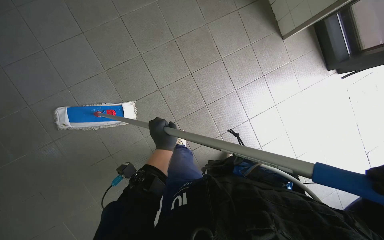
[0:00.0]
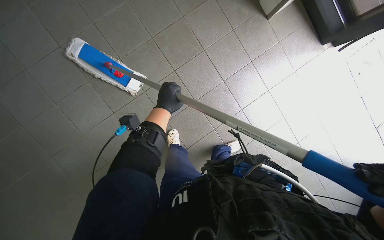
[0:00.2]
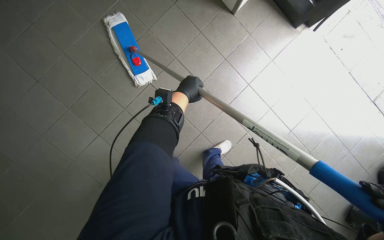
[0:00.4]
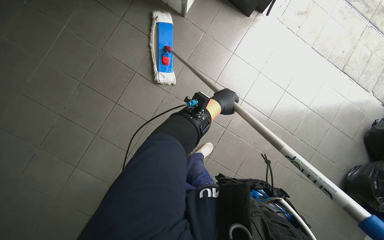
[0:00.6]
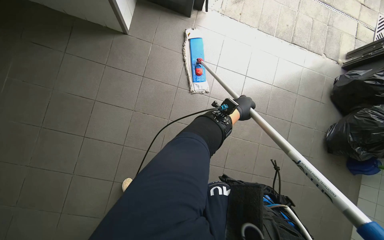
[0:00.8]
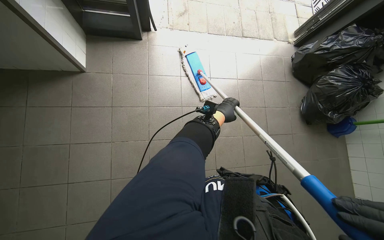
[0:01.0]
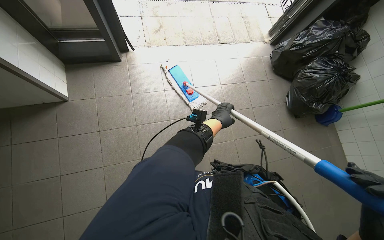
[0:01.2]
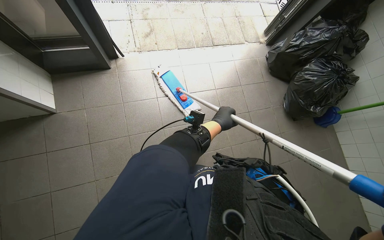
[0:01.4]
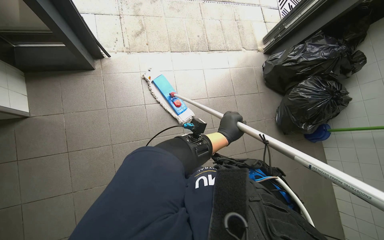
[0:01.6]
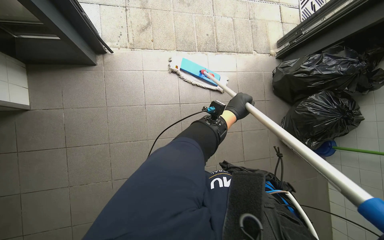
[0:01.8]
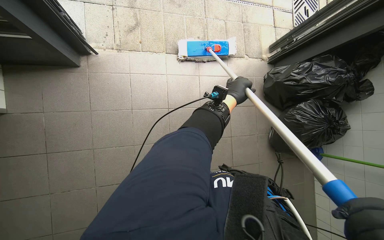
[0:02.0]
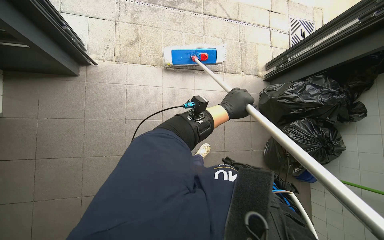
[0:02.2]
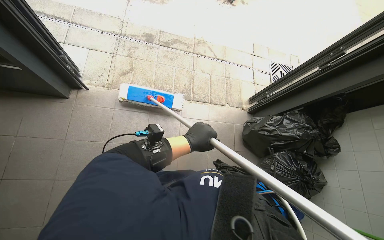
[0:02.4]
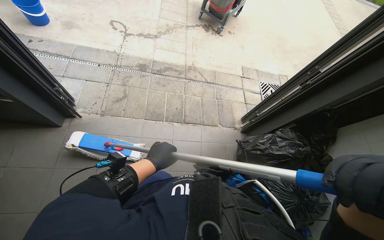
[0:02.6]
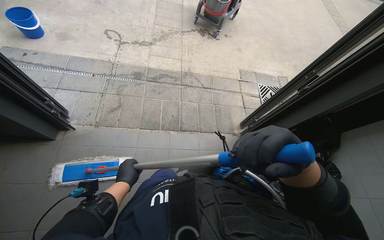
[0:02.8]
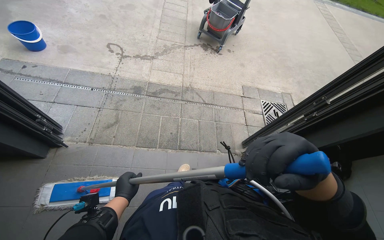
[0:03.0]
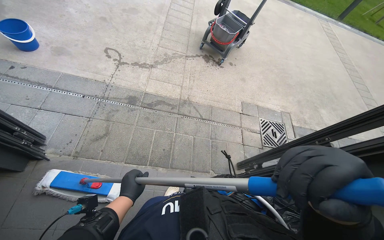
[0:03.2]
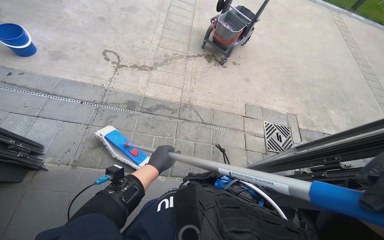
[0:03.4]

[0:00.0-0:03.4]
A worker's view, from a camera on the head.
Job: mopping floor.
The whole recording: Mopping tiled floor. The worker mops the tiled floor with a flat mop.
0:01.6 to 0:03.4: The head travels about 90 cm. The view tilts some 20 degrees upward.

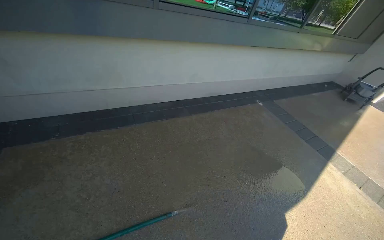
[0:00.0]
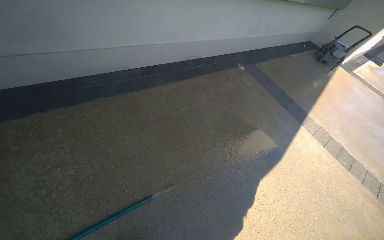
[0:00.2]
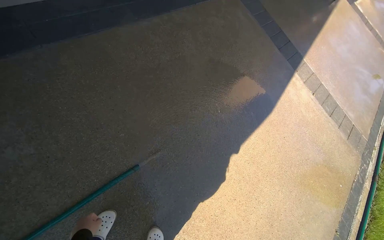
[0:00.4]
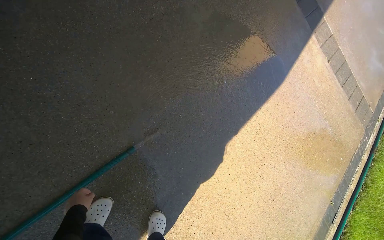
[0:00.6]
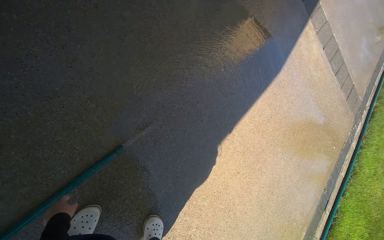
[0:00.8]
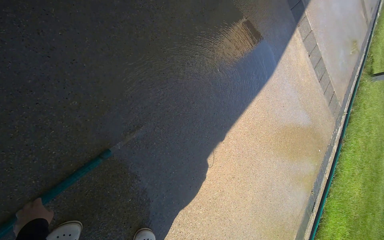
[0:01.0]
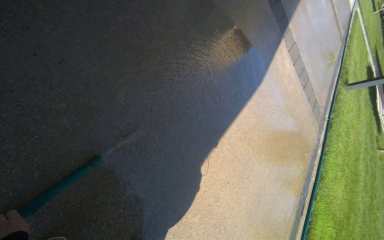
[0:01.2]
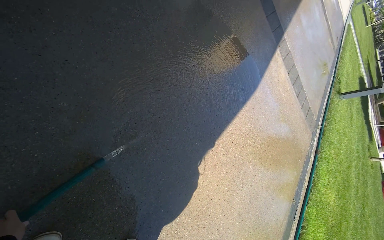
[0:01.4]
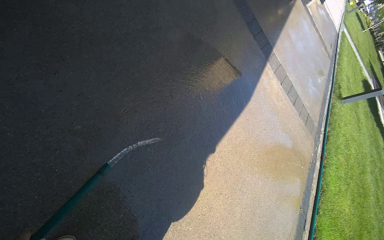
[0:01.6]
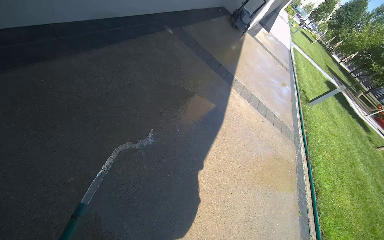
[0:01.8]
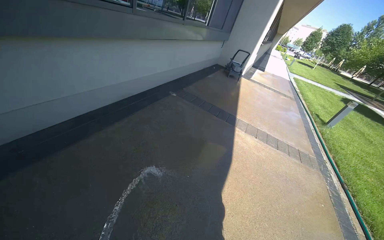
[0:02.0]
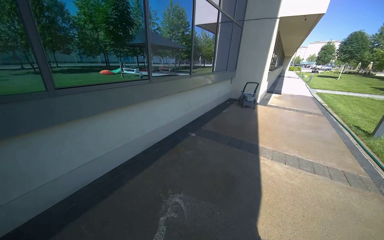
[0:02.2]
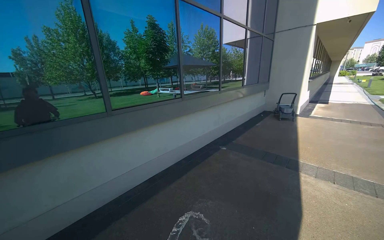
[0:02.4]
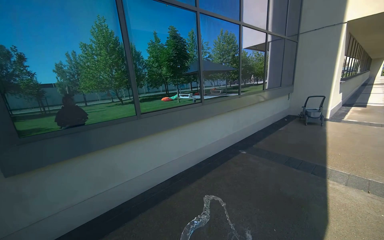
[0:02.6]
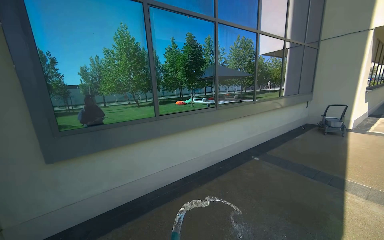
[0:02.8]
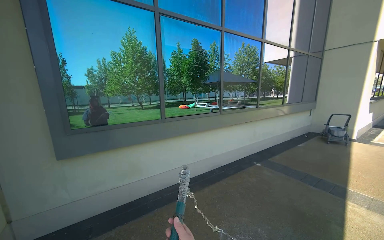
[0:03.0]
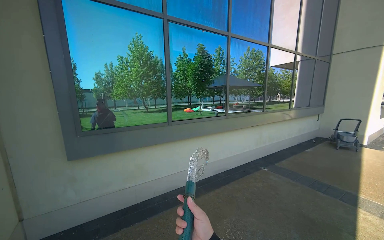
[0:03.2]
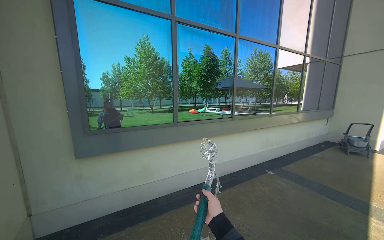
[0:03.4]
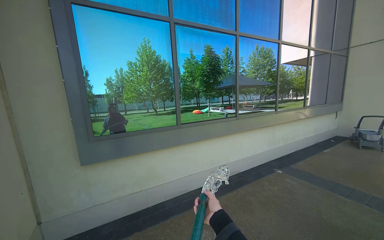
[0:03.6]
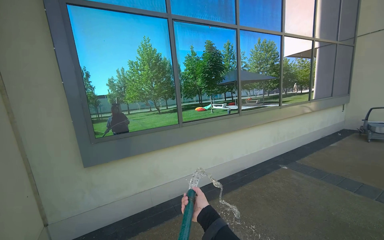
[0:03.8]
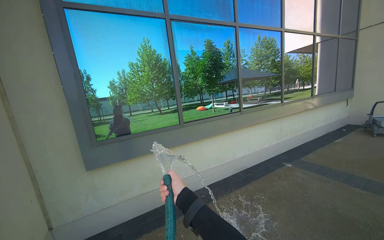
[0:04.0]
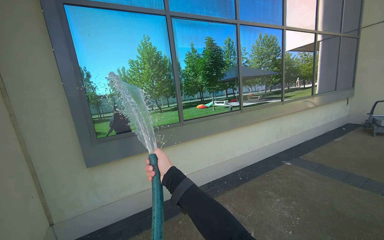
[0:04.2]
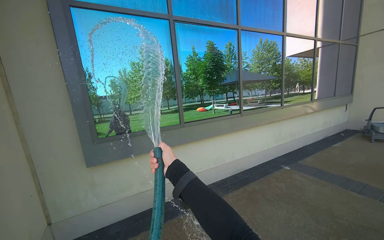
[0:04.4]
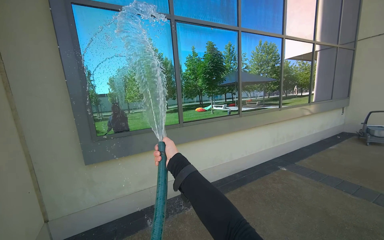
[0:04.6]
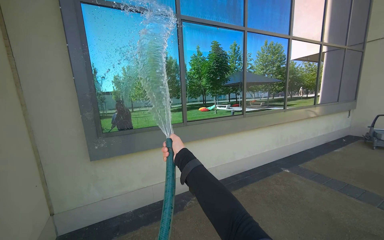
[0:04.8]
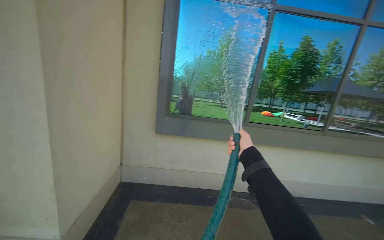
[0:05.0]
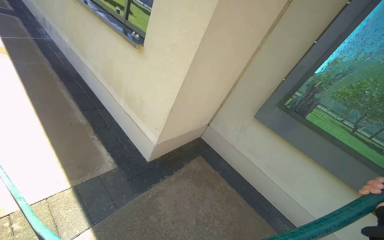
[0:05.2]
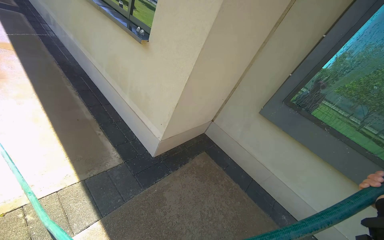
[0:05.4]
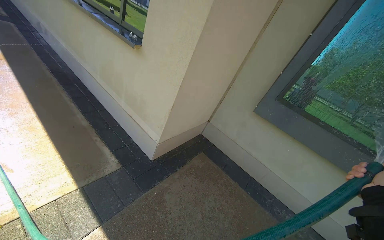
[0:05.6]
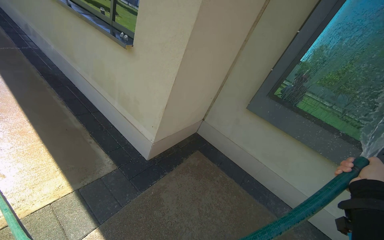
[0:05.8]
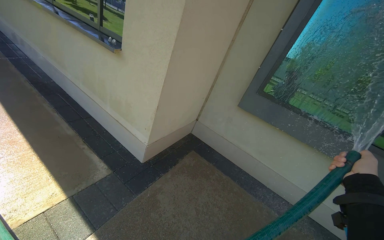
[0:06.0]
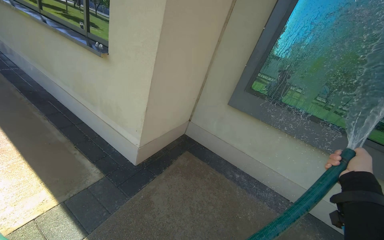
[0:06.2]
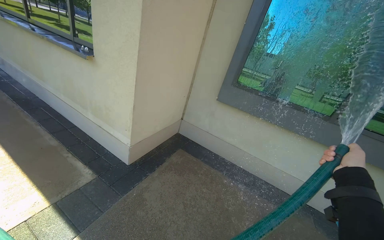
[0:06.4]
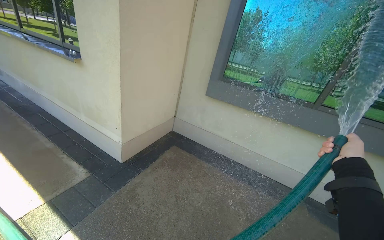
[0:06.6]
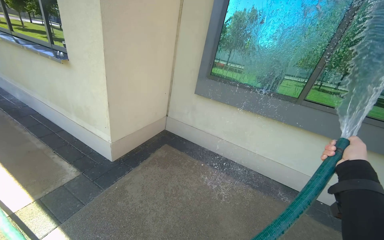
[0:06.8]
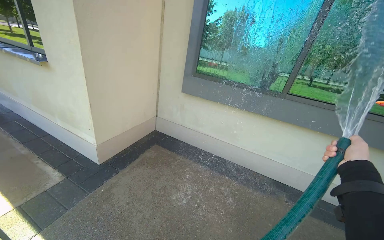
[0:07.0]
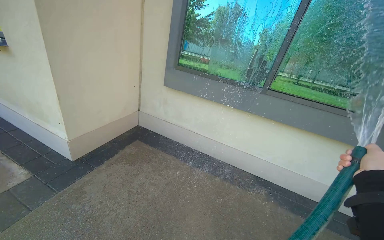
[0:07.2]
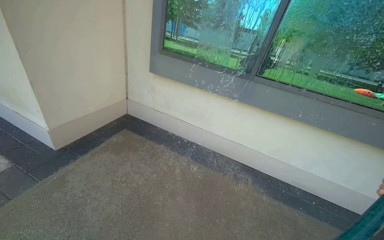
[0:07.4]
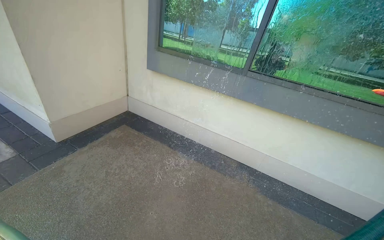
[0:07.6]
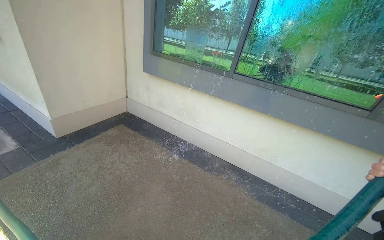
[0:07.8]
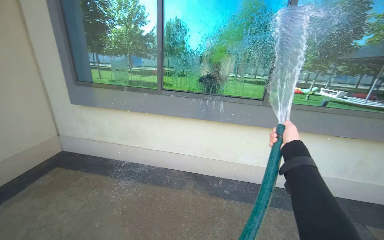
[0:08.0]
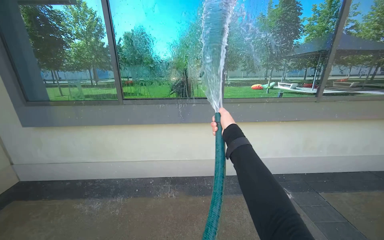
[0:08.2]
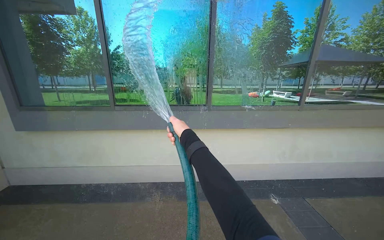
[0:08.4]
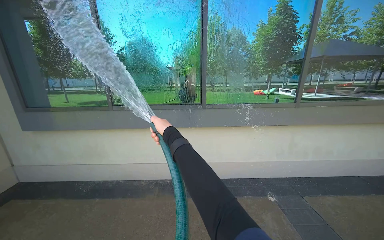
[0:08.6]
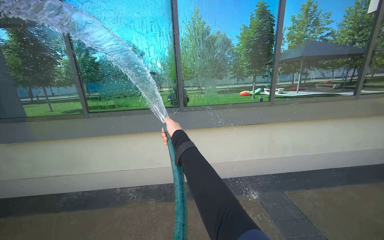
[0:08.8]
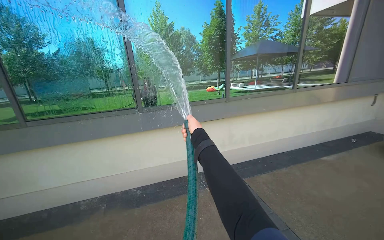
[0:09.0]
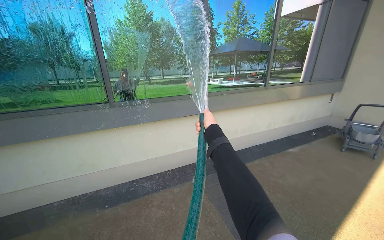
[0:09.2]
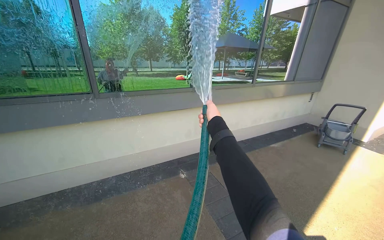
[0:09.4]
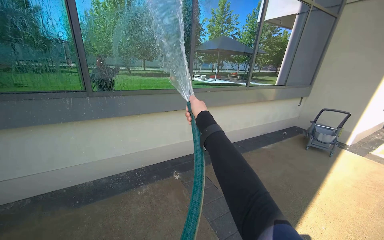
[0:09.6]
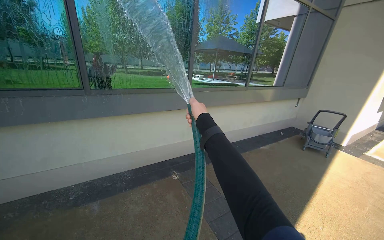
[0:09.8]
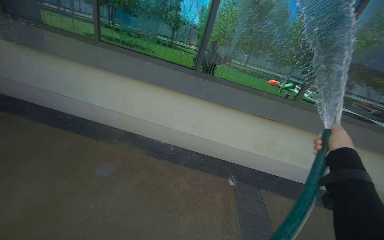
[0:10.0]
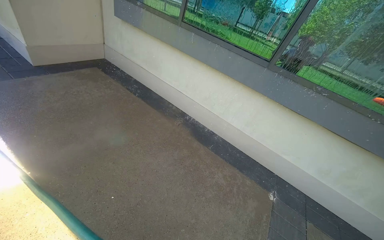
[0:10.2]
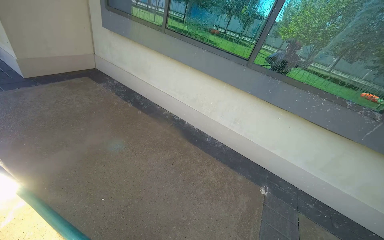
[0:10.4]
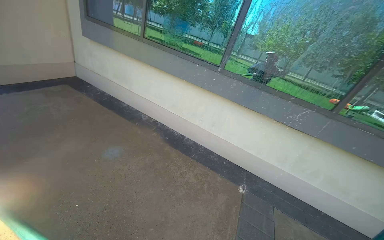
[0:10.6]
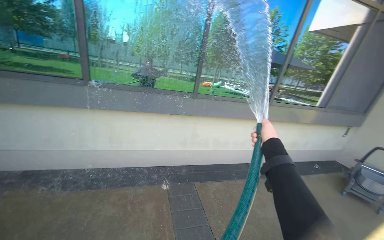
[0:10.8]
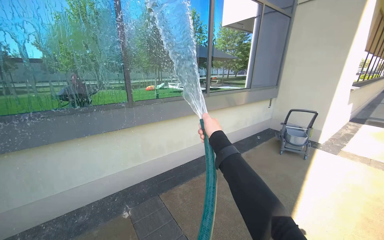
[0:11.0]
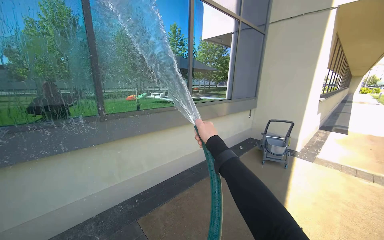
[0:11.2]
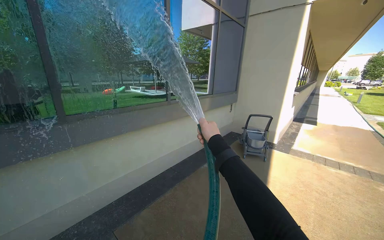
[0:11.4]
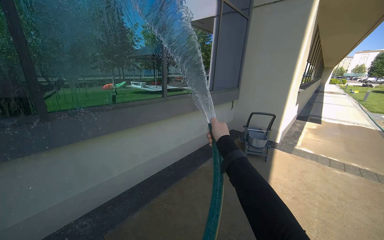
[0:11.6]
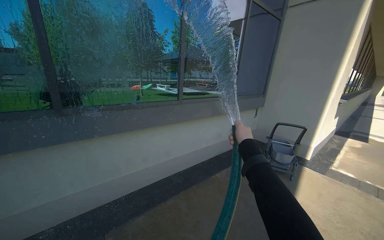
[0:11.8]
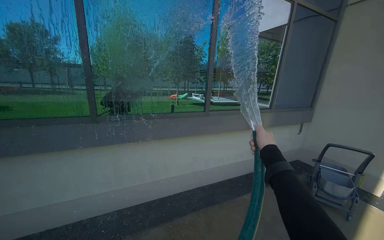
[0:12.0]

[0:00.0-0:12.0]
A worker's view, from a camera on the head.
Job: cleaning windows.
The whole recording: Rinsing building windows. The worker rinses the building windows with a water hose.
0:00.0 to 0:01.6: The camera is carried some 70 cm. The head rotates some 30 degrees to the right. The view tilts roughly 35 degrees downward.
0:01.6 to 0:03.0: The head travels some 1 m. The camera is aimed about 40 degrees further to the left. The wearer looks approximately 55 degrees further upward. The scene rotates counterclockwise by some 30 degrees.
0:06.0 to 0:07.6: The head travels to the right, some 1 m.
0:07.6 to 0:09.0: The head travels about 1 m. The head rotates some 45 degrees to the right. The camera pitches upward, by approximately 15 degrees.
0:10.4 to 0:12.0: The camera travels approximately 1 m. The head rotates approximately 55 degrees to the right.

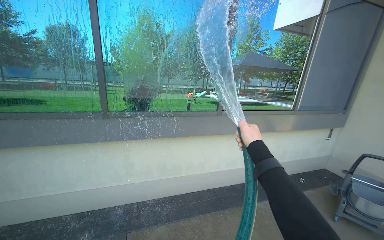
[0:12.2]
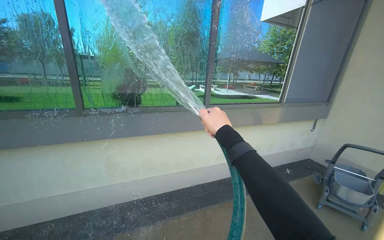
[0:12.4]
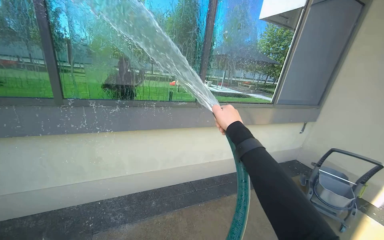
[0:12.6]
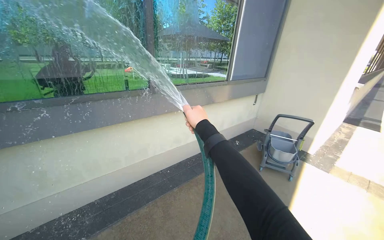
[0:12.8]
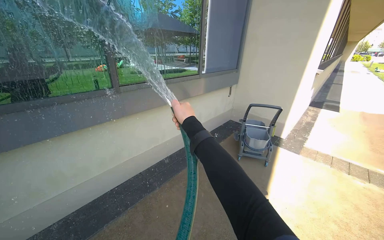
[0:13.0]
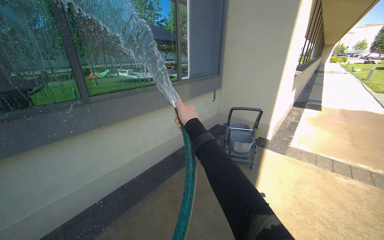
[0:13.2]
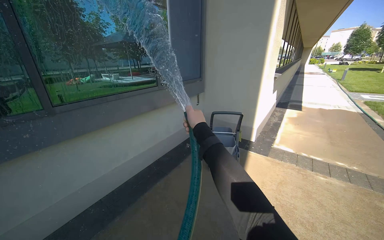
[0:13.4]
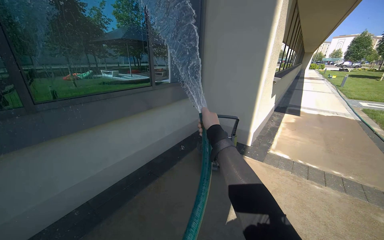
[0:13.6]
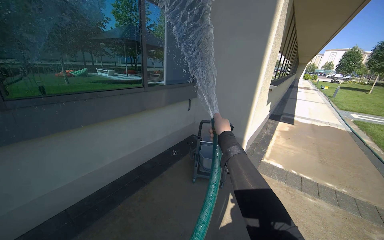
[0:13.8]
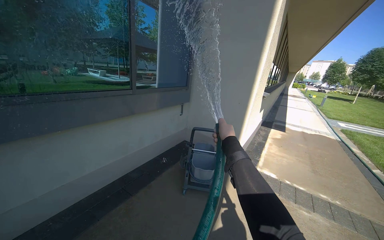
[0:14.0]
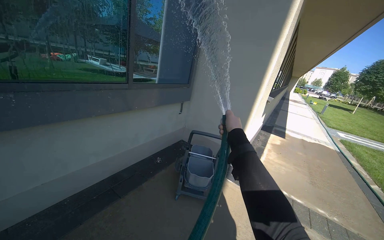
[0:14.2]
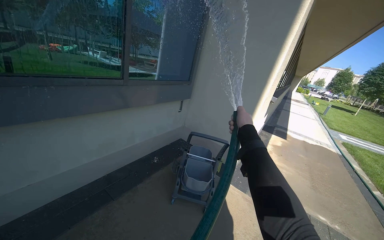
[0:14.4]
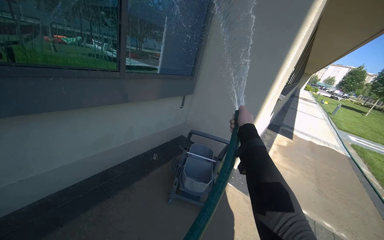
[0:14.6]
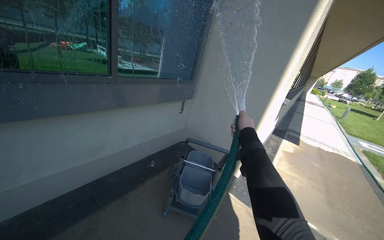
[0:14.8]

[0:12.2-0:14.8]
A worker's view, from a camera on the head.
Job: cleaning windows.
The whole recording: Rinsing building windows. The worker rinses the building windows with a water hose.
0:12.2 to 0:13.4: The camera travels about 60 cm. The head rotates approximately 35 degrees to the right.
0:13.4 to 0:14.8: The camera is carried some 80 cm.

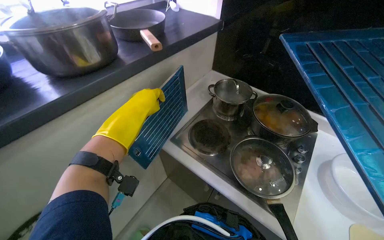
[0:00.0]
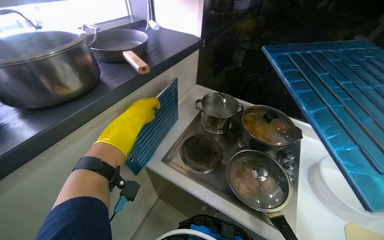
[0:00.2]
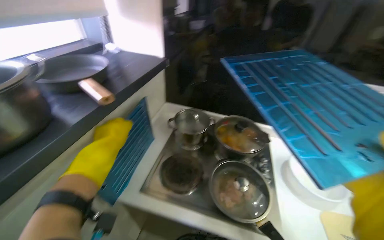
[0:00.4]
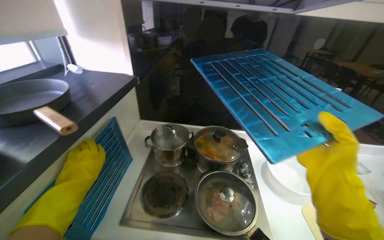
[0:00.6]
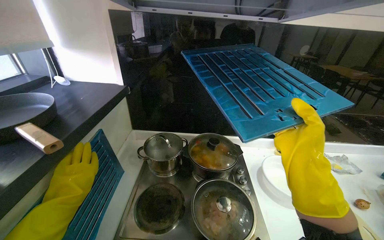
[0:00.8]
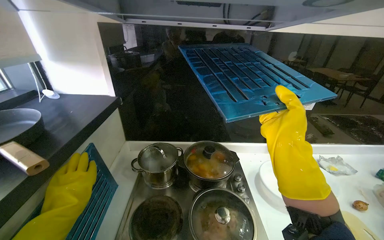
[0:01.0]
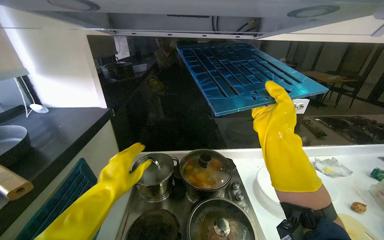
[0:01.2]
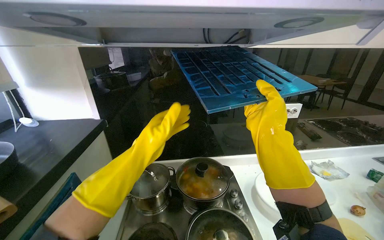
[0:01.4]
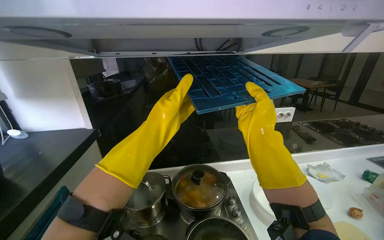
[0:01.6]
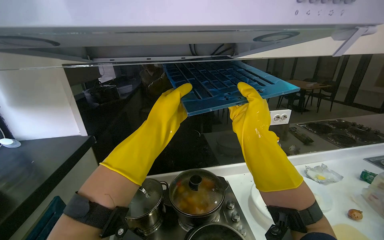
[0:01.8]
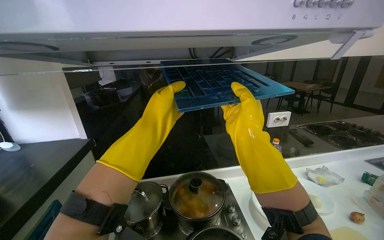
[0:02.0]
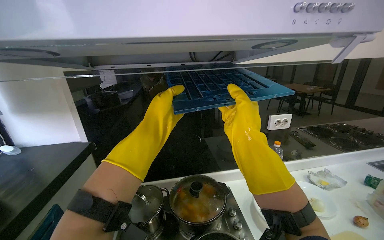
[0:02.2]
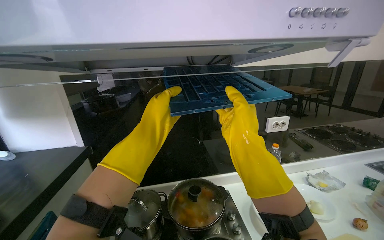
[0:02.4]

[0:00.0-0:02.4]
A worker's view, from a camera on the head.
Job: cleaning kitchen.
The whole recording: Installing range hood filters. The worker installs two cleaned filters into the range hood.
0:00.0 to 0:01.2: The wearer's head swings some 40 degrees to the right. The view tilts about 25 degrees upward.
0:01.2 to 0:02.4: The left hand moves up the picture and to the right, approximately 25 cm.
